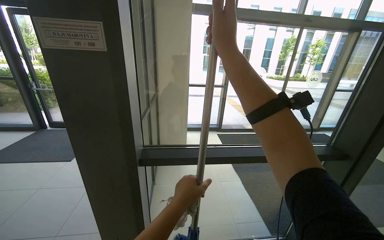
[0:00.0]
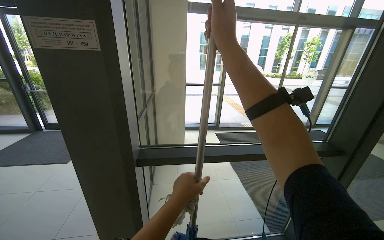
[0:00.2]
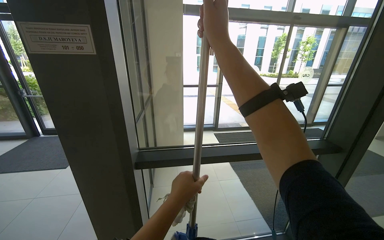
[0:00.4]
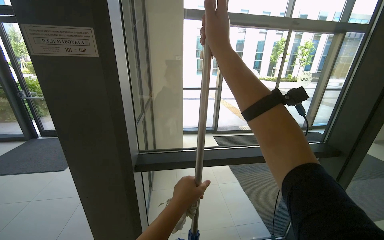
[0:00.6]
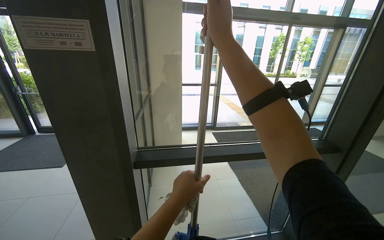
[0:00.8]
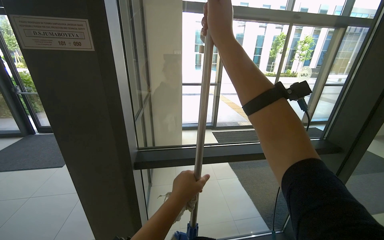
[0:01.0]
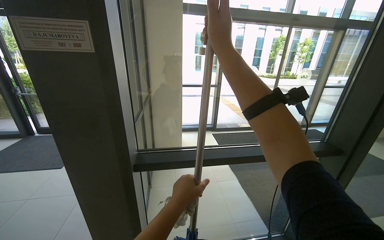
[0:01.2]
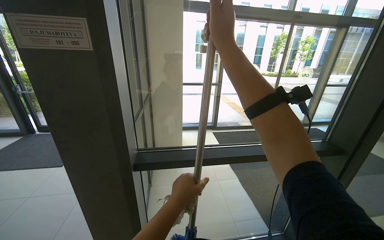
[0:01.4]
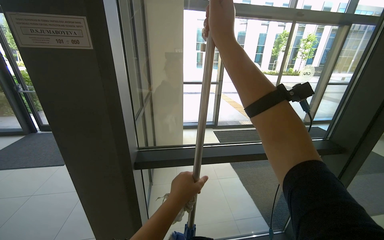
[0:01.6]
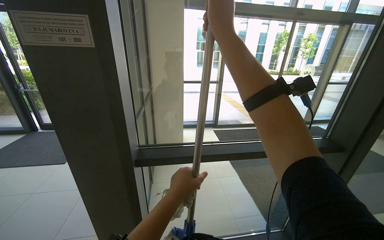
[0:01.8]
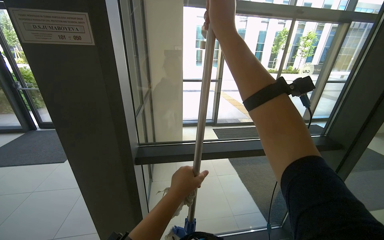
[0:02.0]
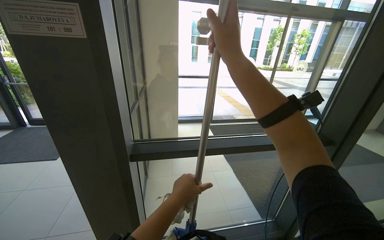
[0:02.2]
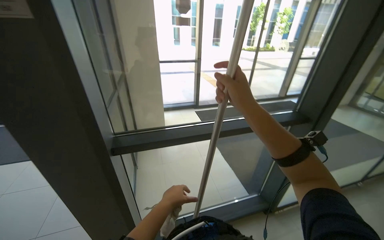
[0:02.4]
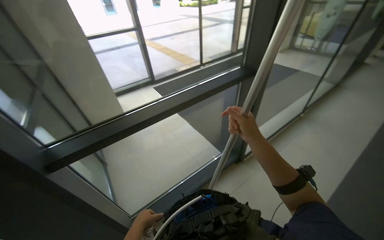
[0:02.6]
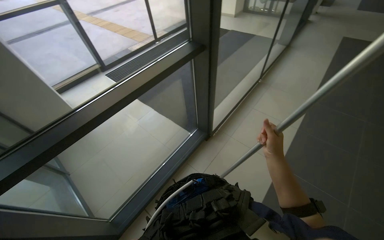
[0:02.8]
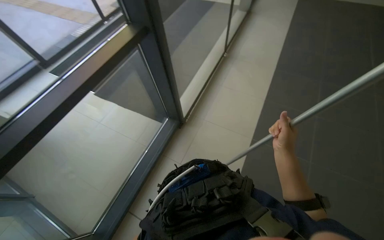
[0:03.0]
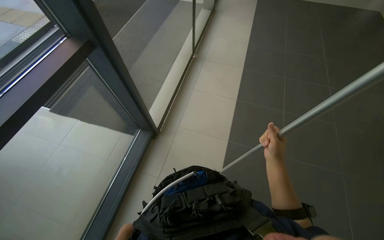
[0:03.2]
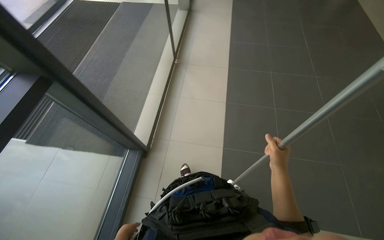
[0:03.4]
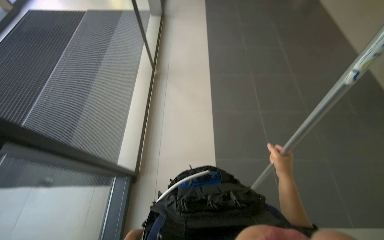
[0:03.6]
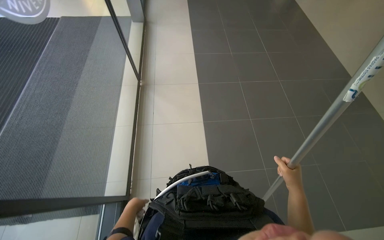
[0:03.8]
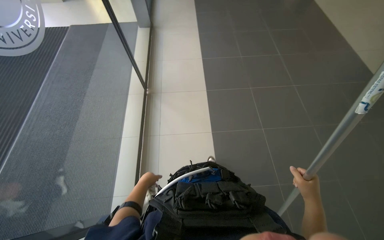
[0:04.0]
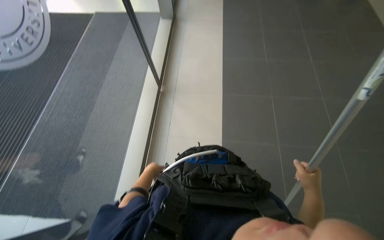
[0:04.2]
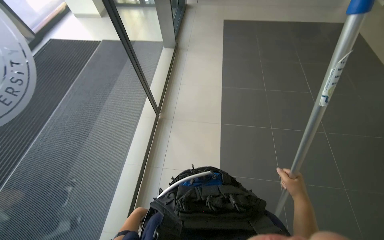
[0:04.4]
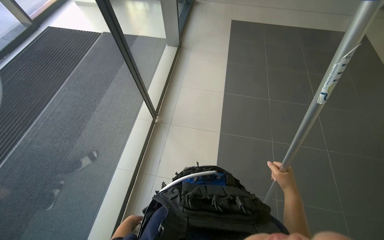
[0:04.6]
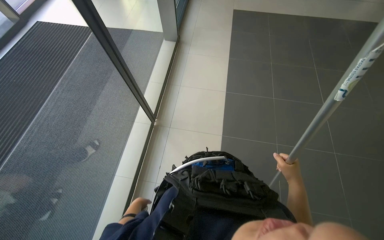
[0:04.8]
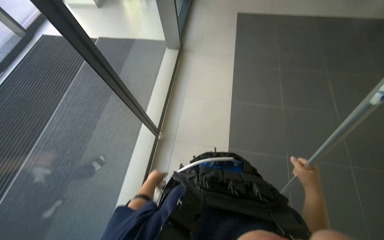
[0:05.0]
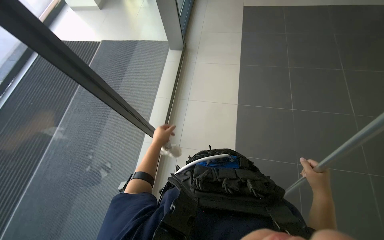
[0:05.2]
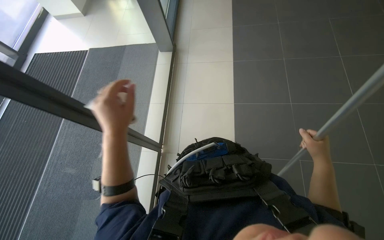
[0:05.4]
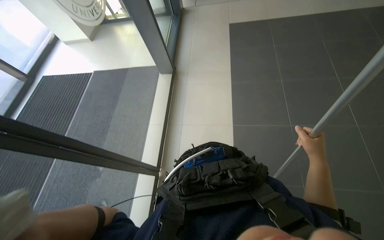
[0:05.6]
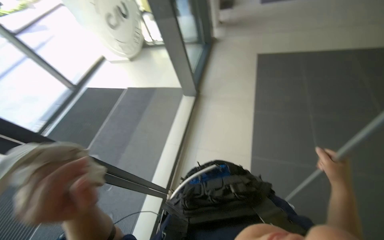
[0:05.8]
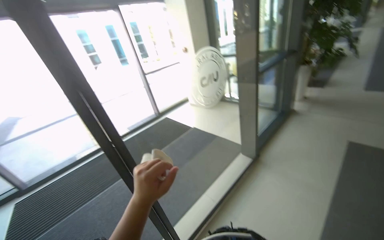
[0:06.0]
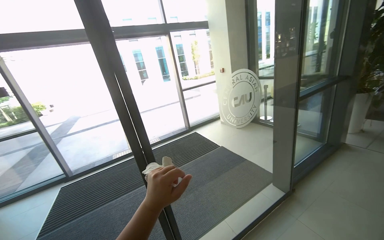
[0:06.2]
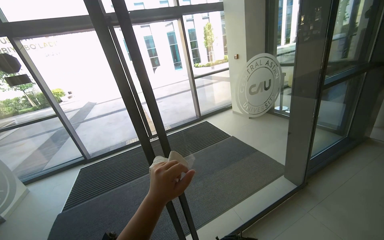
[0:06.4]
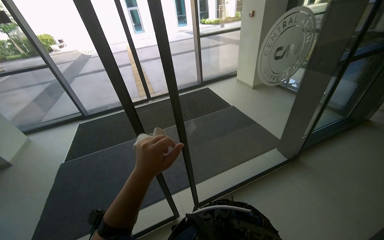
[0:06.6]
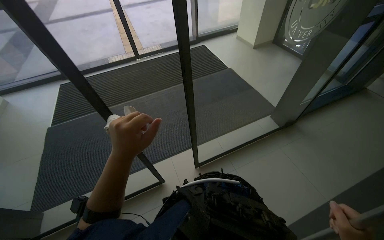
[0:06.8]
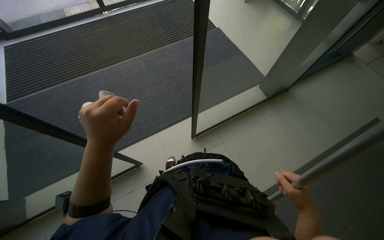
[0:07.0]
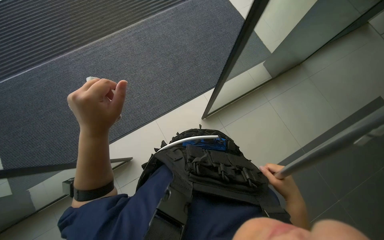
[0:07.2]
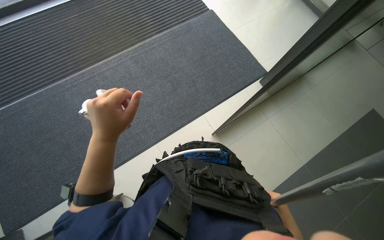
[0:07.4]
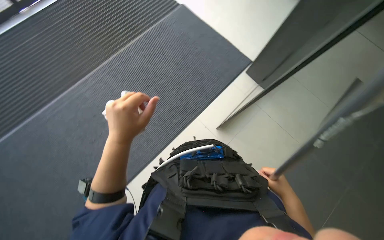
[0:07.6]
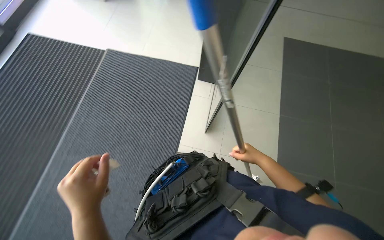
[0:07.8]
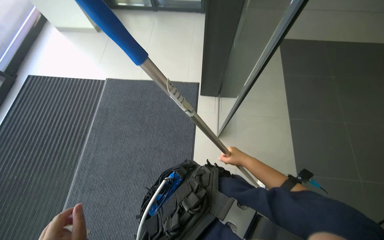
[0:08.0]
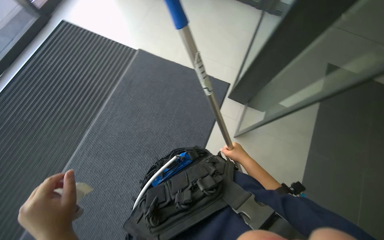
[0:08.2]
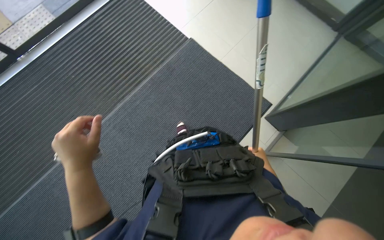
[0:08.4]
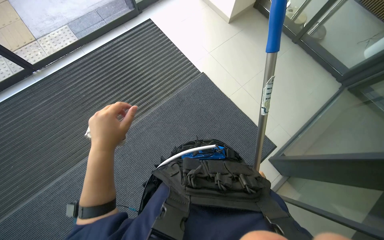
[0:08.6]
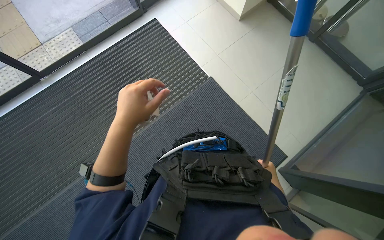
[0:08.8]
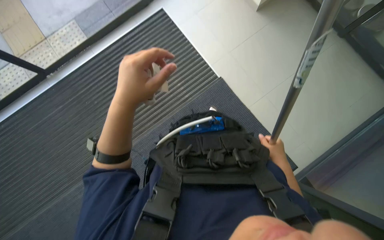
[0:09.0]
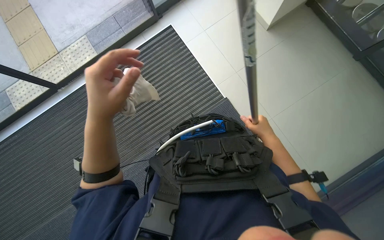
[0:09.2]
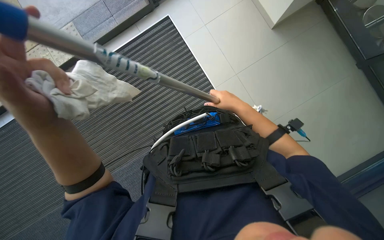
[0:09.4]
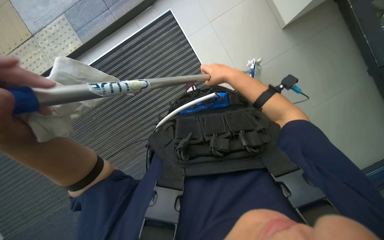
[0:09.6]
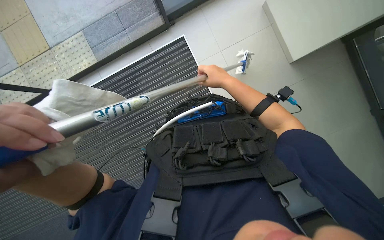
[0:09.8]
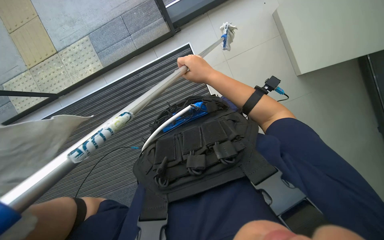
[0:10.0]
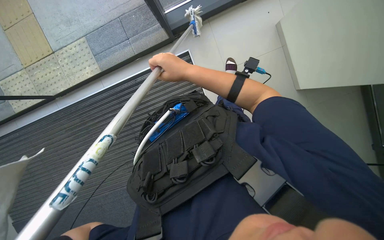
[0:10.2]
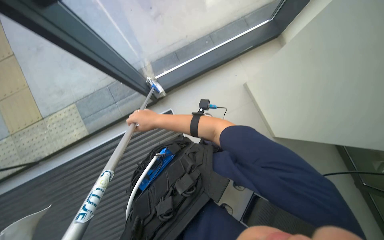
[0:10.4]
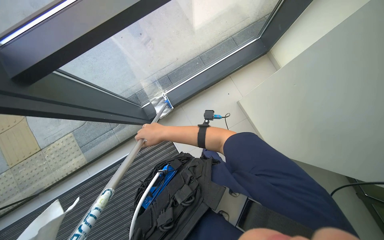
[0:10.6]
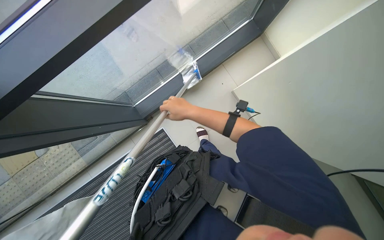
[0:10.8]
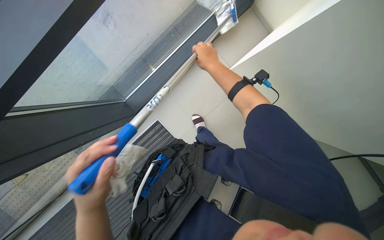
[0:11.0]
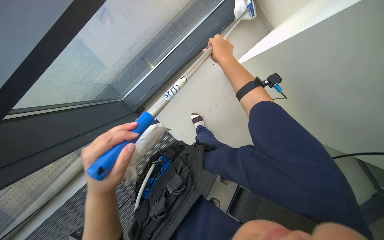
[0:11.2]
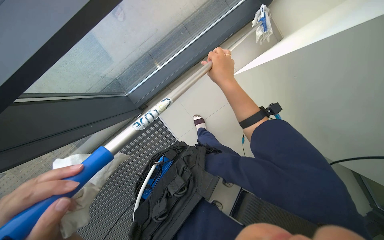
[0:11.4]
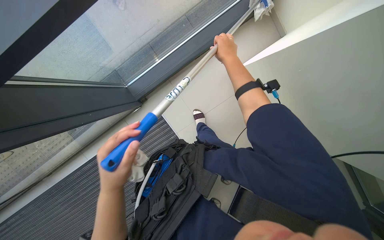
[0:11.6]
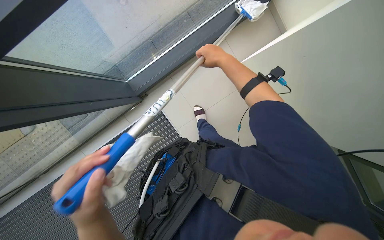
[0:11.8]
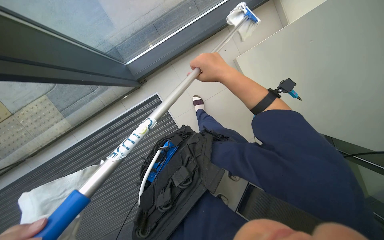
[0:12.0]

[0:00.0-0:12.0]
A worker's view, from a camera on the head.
Job: cleaning windows.
The whole recording: Cleaning glass wall with long-handled tool. The worker cleans the glass wall using a long-handled tool.
0:00.0 to 0:01.6: The hands are busy where they are.
0:01.6 to 0:03.0: The head rotates some 55 degrees to the right. The view tilts roughly 35 degrees downward.
0:03.0 to 0:04.4: The camera travels roughly 50 cm. The view tilts roughly 15 degrees upward.
0:04.4 to 0:06.0: The wearer moves approximately 40 cm. The wearer looks some 40 degrees further to the left. The wearer looks roughly 25 degrees further upward.
0:06.0 to 0:07.6: The wearer looks some 45 degrees further downward.
0:07.6 to 0:09.0: The wearer moves approximately 50 cm.
0:09.0 to 0:10.4: The right hand goes about 60 cm up the picture and to the left.

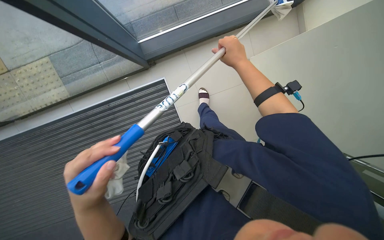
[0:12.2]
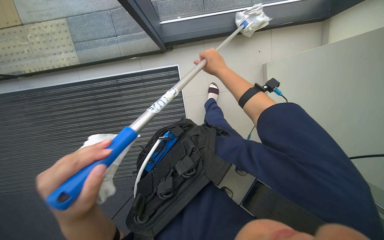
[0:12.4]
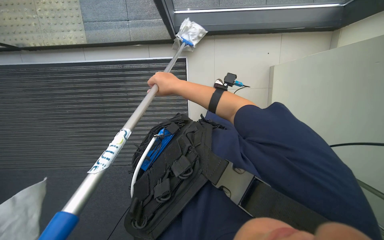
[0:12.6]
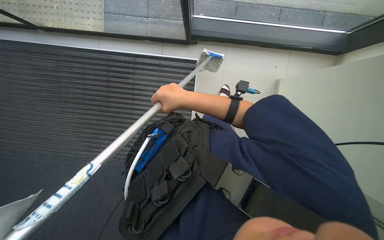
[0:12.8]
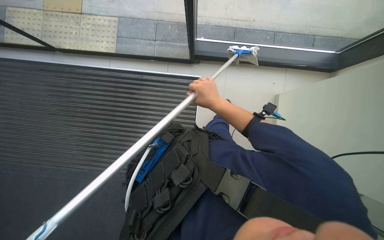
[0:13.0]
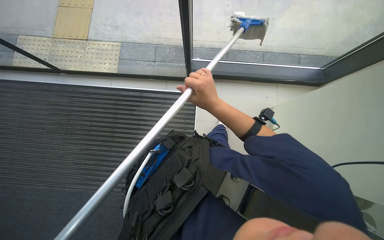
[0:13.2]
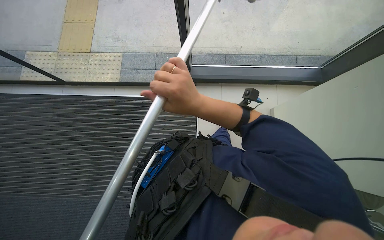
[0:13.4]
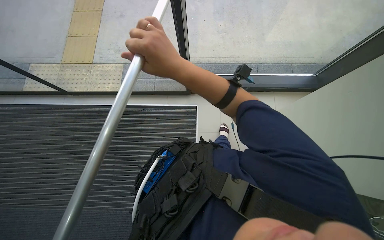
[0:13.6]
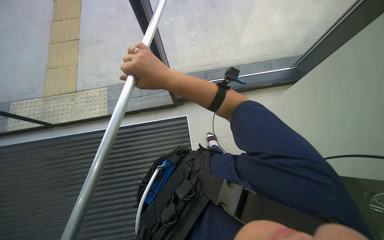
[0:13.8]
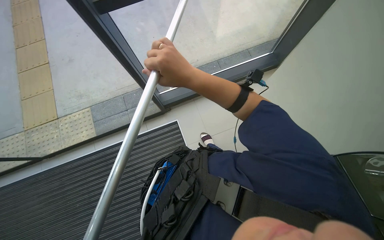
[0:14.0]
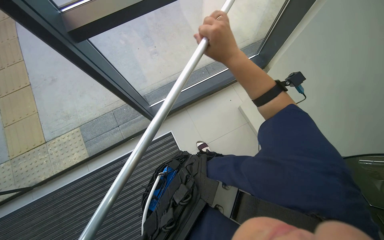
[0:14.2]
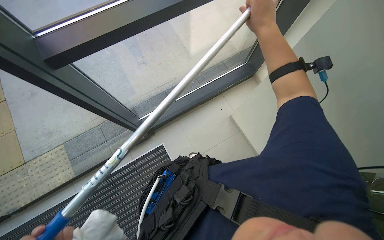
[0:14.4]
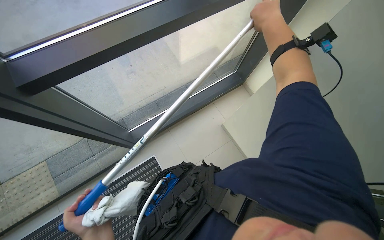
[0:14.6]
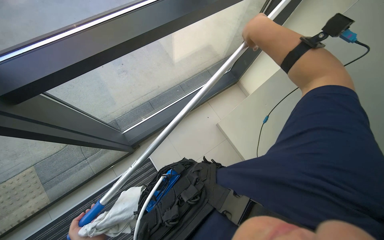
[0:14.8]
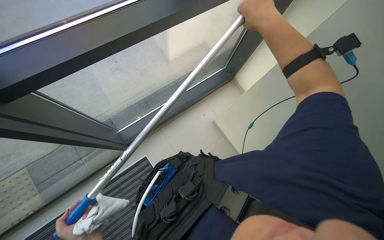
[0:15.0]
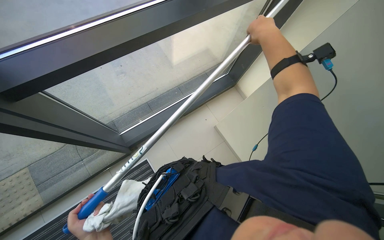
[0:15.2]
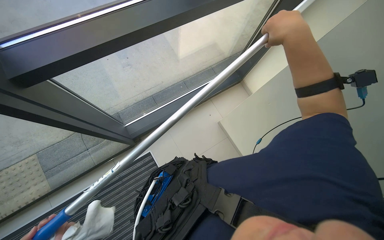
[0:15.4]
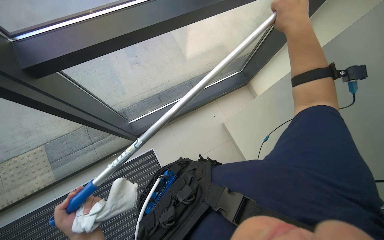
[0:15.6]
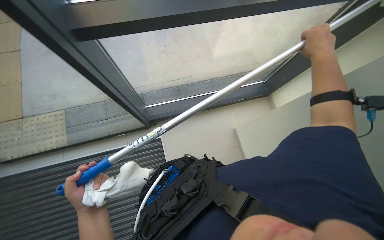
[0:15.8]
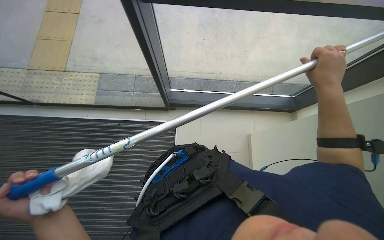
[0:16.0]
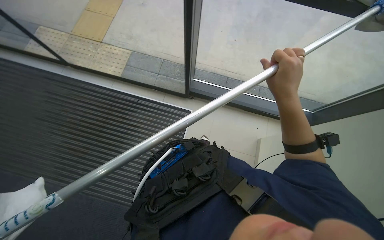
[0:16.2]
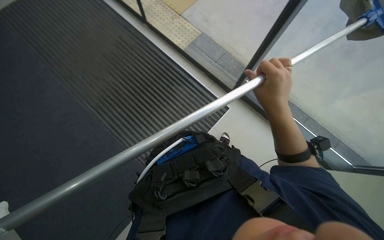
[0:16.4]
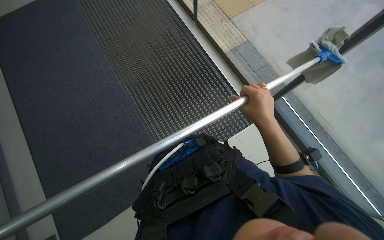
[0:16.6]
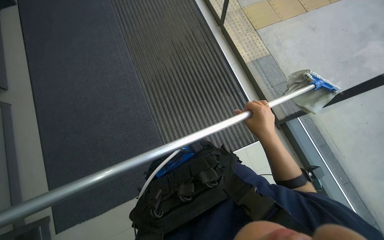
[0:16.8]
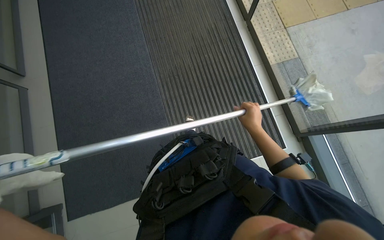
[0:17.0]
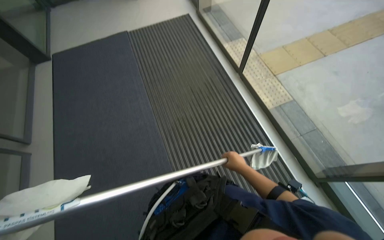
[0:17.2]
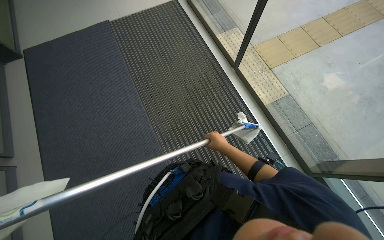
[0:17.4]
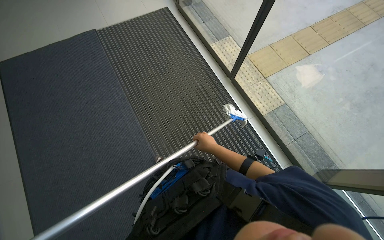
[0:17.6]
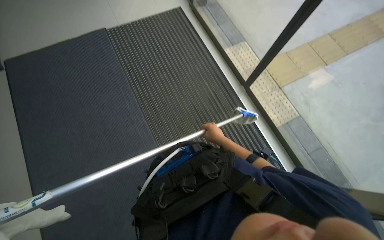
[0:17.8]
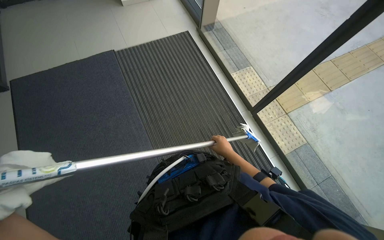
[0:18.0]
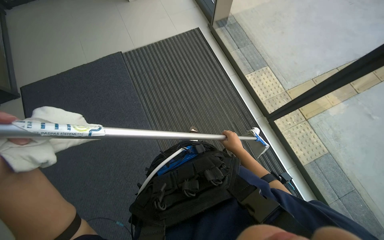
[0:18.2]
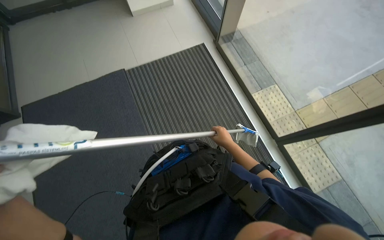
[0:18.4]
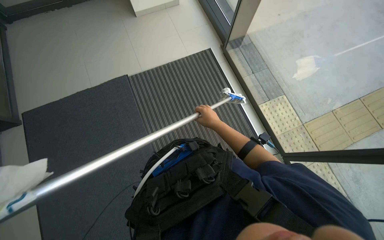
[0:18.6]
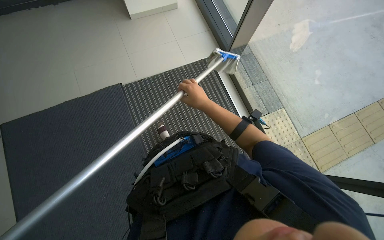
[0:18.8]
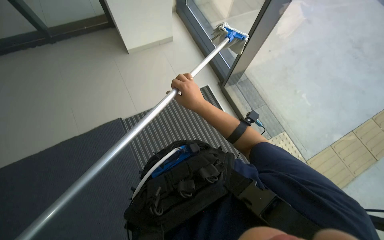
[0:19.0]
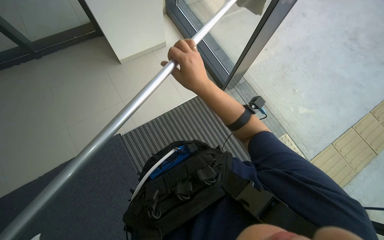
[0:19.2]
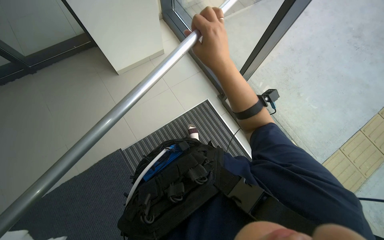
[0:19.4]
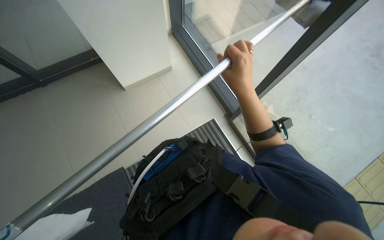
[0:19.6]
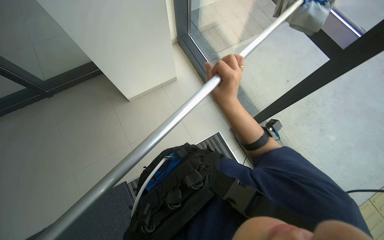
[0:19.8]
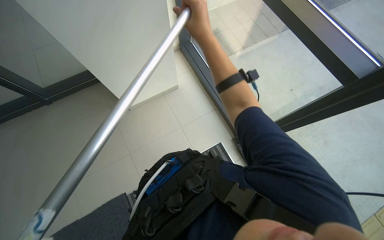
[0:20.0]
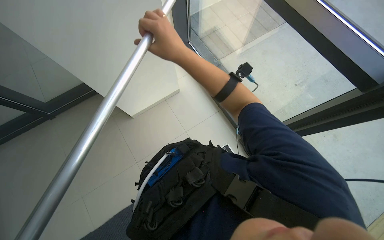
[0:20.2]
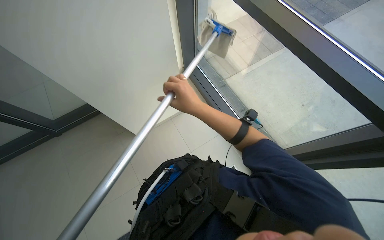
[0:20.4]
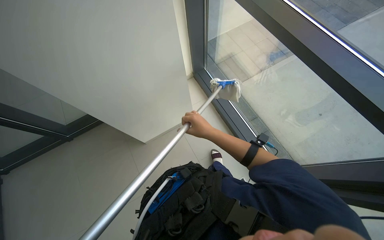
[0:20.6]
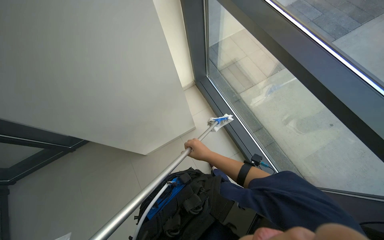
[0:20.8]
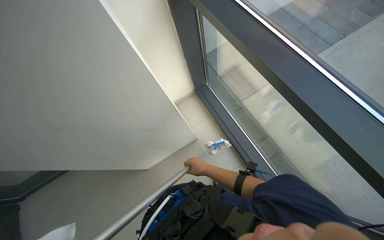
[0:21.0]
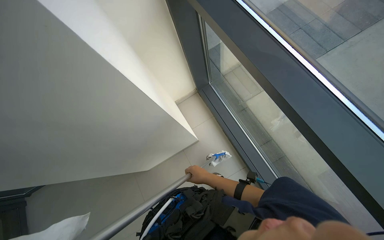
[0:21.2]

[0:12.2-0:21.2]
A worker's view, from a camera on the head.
Job: cleaning windows.
The whole recording: Cleaning glass wall with long-handled tool. The worker cleans the glass wall using a long-handled tool.
0:12.2 to 0:13.8: The view tilts some 15 degrees upward. The right hand swings left and right, approximately 20 cm each way, with 2 reversals.
0:13.8 to 0:15.2: The wearer's head swings some 30 degrees to the right.
0:19.8 to 0:21.2: The view tips upward by roughly 20 degrees. The right hand shifts some 15 cm down the picture and farther from the camera.
